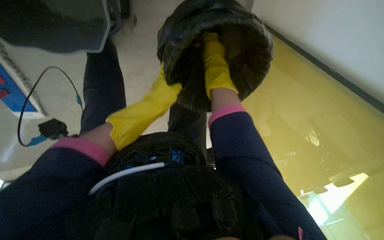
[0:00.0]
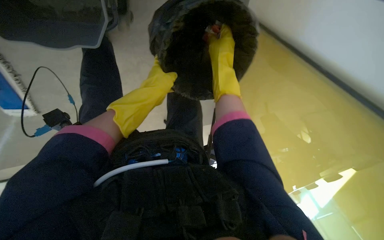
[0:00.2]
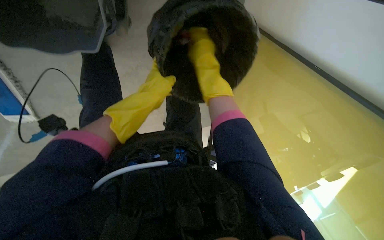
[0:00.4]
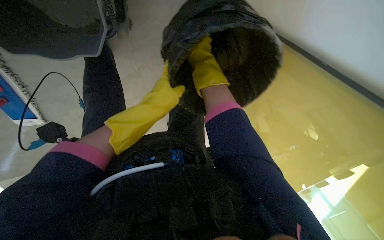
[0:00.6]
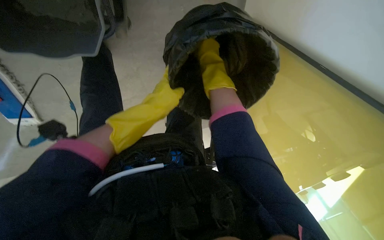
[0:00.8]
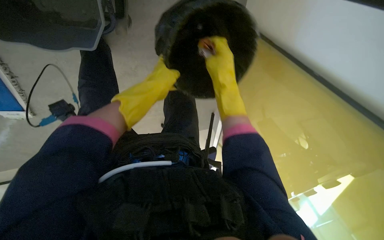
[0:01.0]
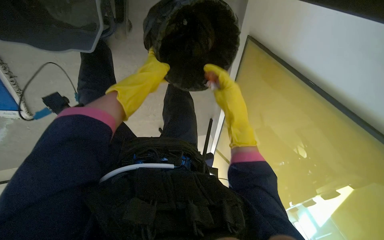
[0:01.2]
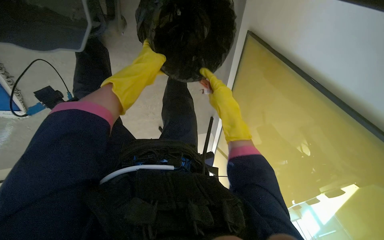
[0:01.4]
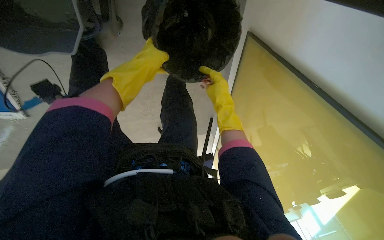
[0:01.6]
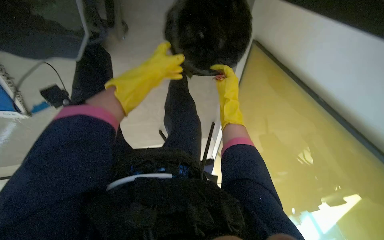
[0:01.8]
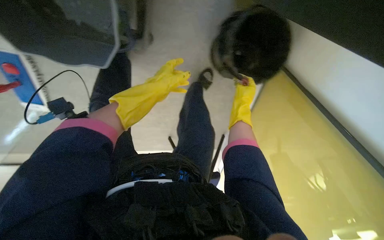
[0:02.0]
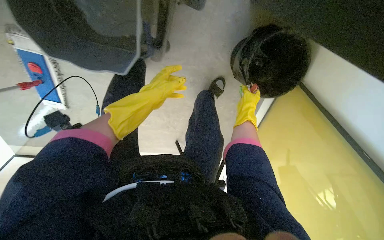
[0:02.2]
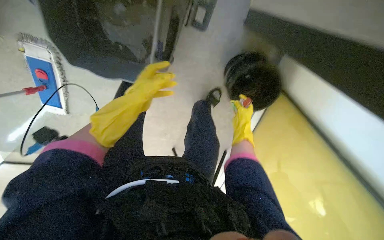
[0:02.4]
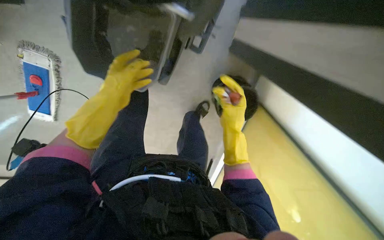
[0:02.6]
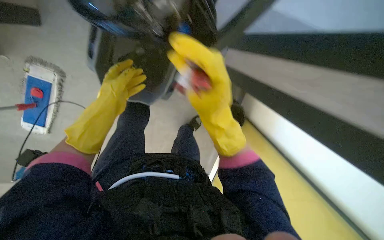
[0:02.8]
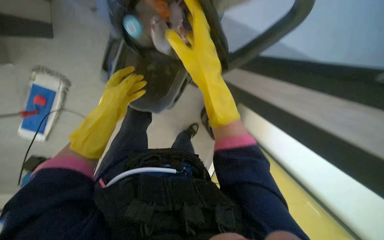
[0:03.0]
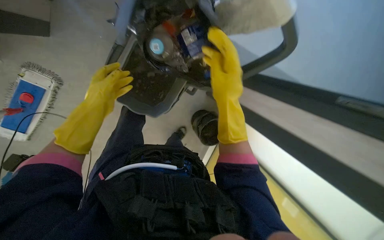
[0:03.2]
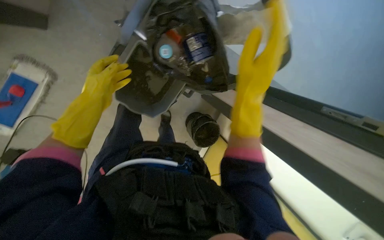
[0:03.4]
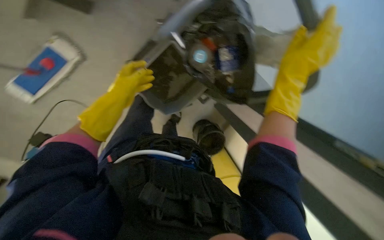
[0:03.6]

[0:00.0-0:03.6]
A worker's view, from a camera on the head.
Job: managing trash.
The whole recording: Collecting trash and relining bins. The worker collects trash from the floor and table, empties it into a bin, removes the full bag, and places a new liner in the bin.
0:00.0 to 0:01.8: The right hand swings up and down the picture, roughly 20 cm each way, with 2 reversals.
0:01.8 to 0:03.6: The view tips upward by about 25 degrees. Everything in view rotates some 25 degrees clockwise. The right hand heads nearer to the camera, covering about 30 cm. Meanwhile the left hand is displaced to the left by roughly 15 cm.

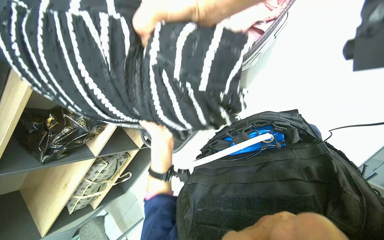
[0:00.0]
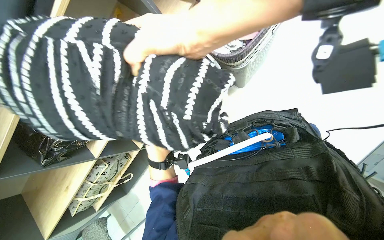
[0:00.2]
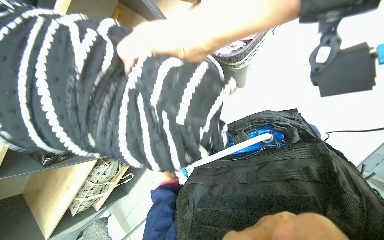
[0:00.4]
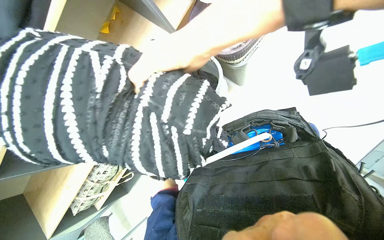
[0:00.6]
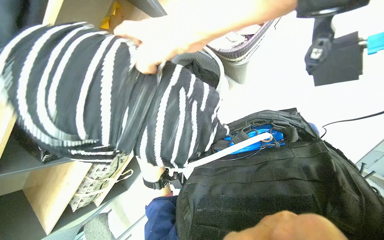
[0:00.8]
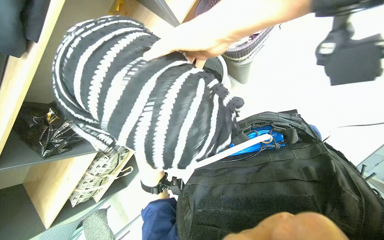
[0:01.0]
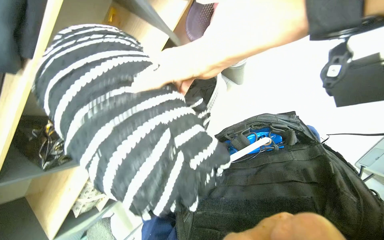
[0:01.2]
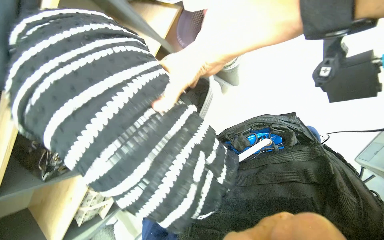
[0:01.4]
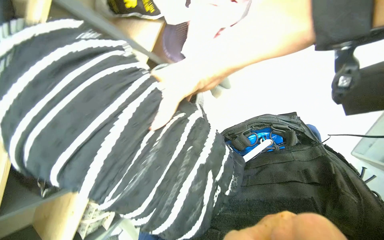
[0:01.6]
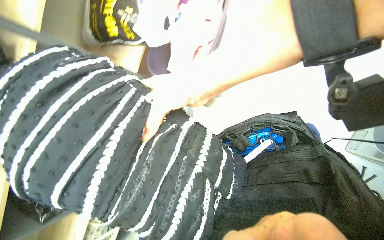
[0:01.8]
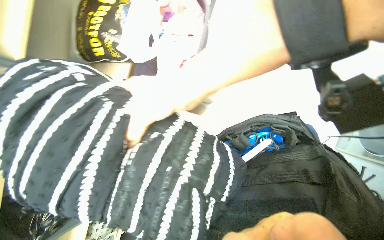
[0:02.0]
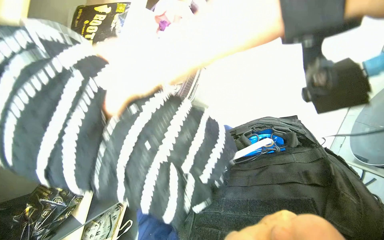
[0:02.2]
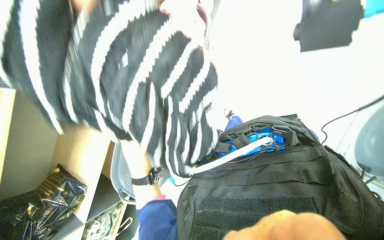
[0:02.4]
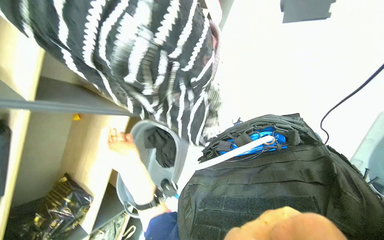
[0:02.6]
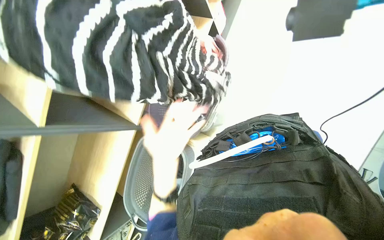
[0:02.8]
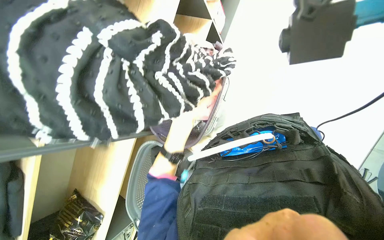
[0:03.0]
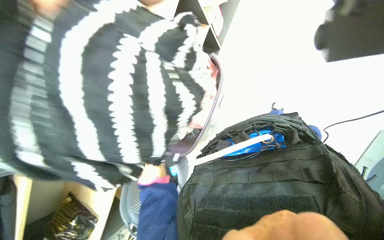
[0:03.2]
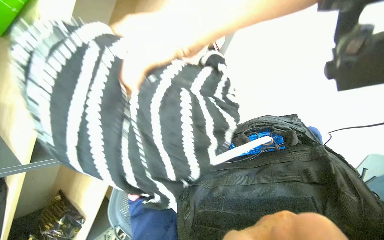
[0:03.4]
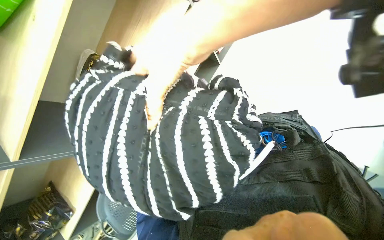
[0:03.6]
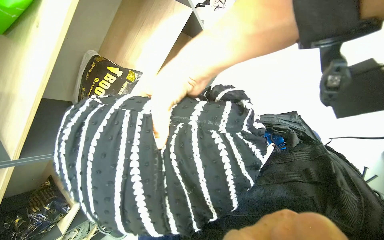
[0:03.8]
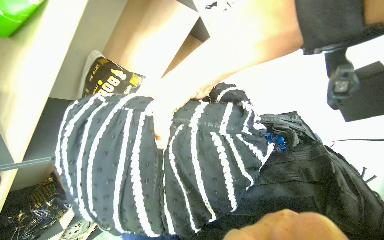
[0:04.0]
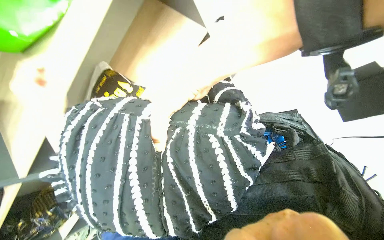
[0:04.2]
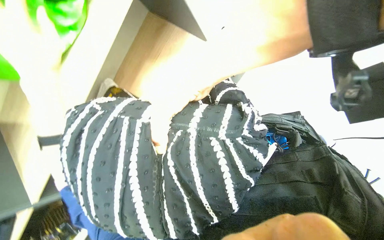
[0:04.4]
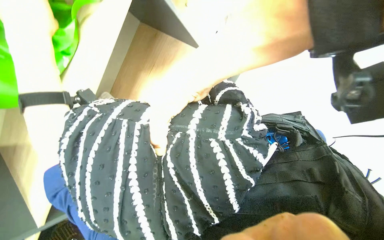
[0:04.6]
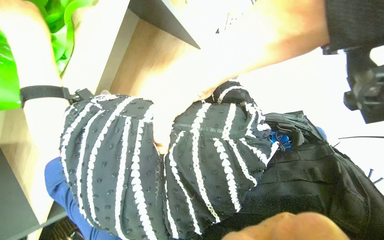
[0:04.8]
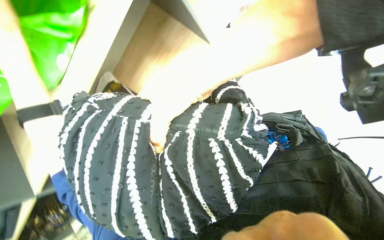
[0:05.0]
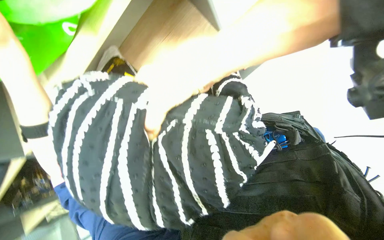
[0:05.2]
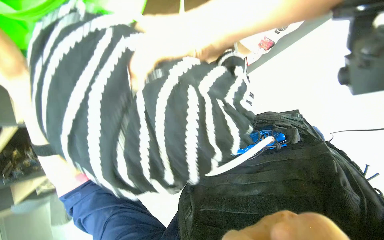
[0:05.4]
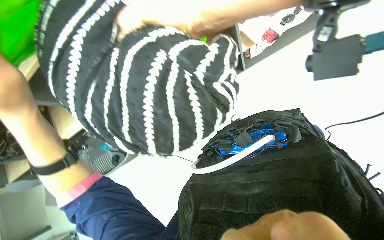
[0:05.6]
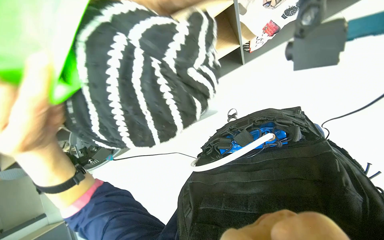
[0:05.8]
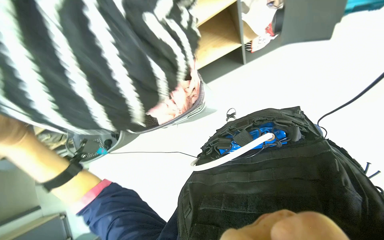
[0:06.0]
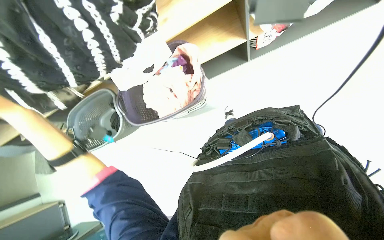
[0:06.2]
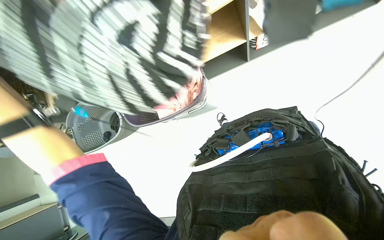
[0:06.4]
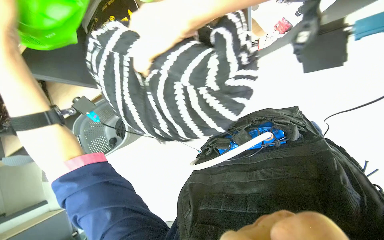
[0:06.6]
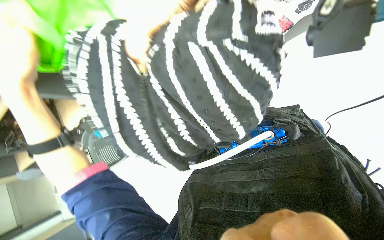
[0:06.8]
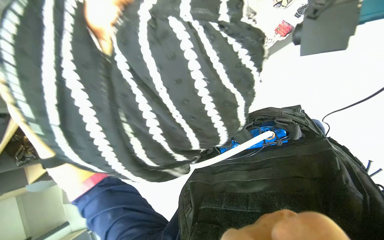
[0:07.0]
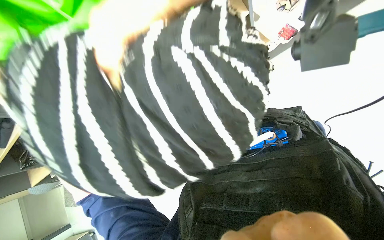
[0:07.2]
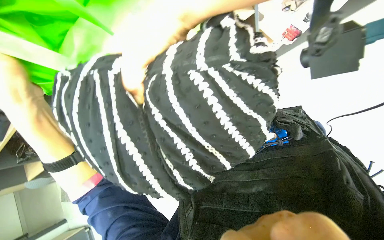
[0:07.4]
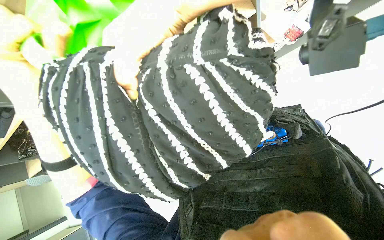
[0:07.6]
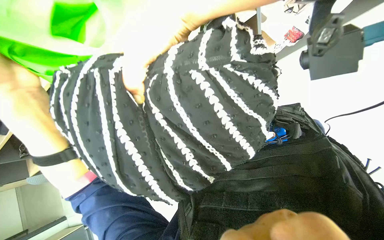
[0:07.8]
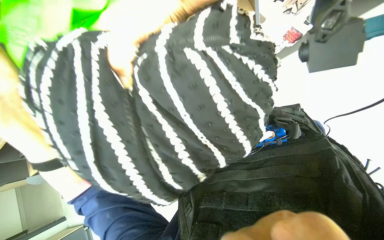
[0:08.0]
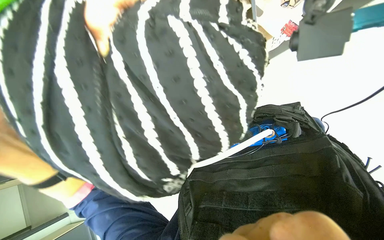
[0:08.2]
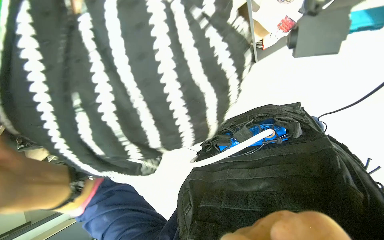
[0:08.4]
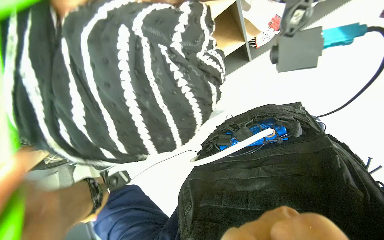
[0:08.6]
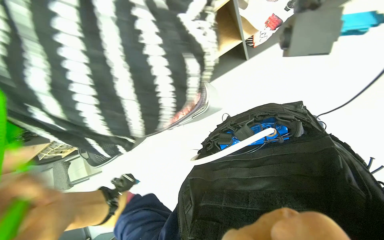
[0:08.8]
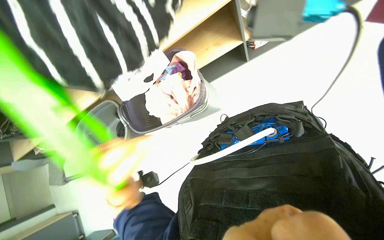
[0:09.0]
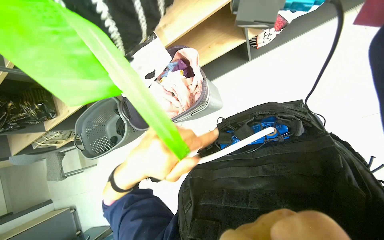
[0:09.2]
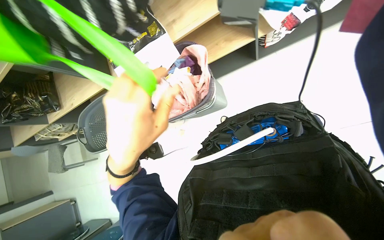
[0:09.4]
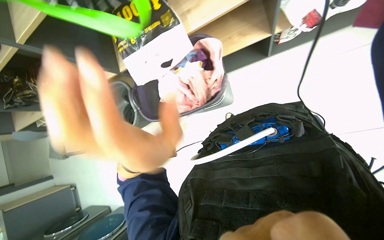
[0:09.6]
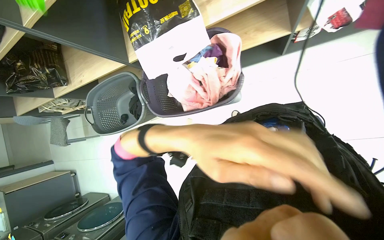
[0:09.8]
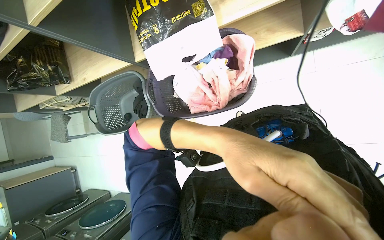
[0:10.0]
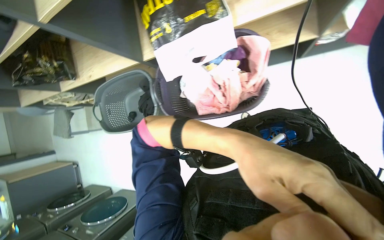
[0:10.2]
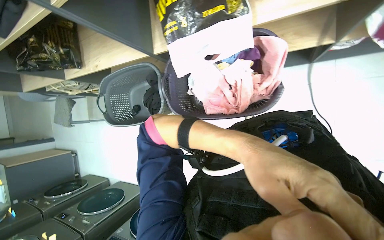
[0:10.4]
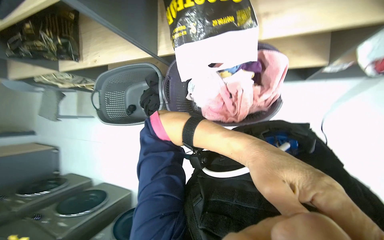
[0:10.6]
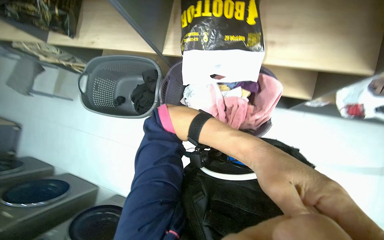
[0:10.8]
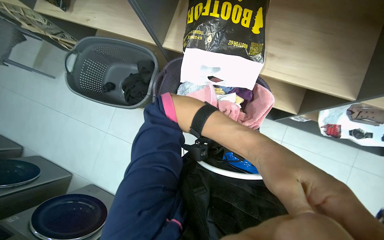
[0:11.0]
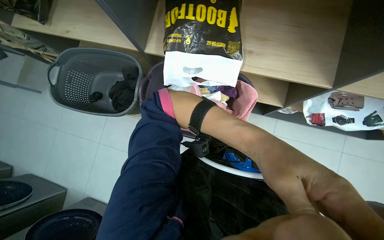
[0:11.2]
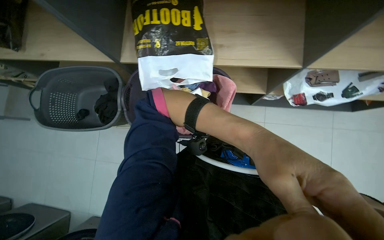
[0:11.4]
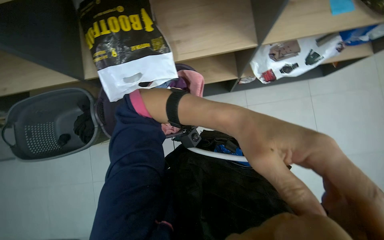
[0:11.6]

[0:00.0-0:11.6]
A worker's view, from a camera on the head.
Job: managing laundry.
The whole recording: Sorting clothes into baskets. The worker sorts clothes from one basket into another.
0:04.4 to 0:05.8: The wearer looks approximately 40 degrees further to the left.
0:10.2 to 0:11.6: The camera sweeps to the right, by roughly 20 degrees.

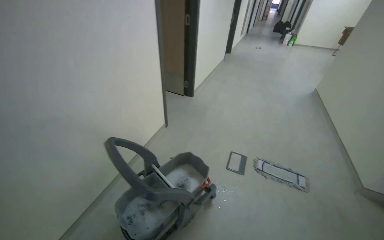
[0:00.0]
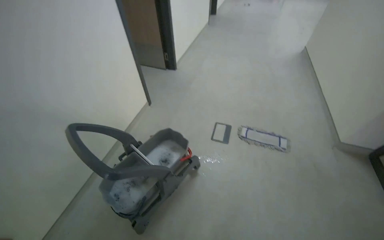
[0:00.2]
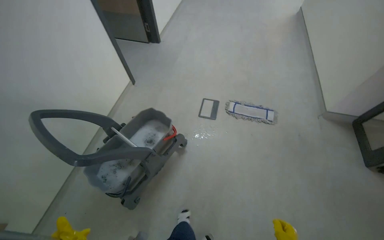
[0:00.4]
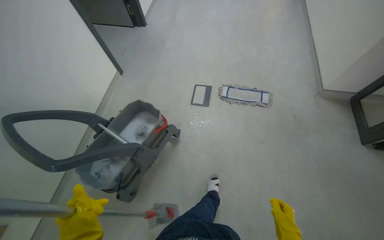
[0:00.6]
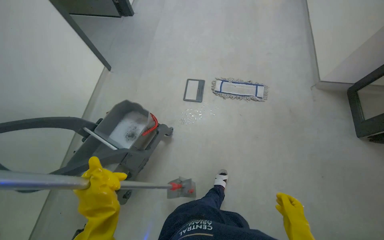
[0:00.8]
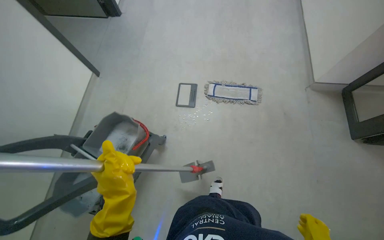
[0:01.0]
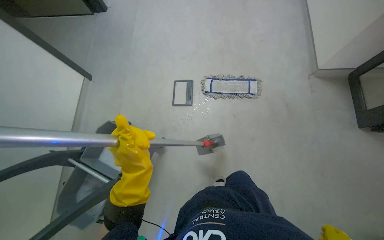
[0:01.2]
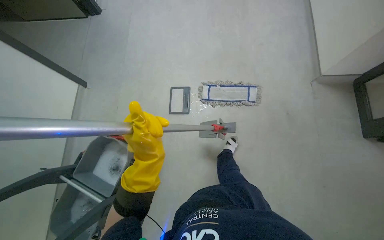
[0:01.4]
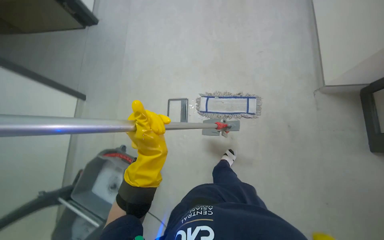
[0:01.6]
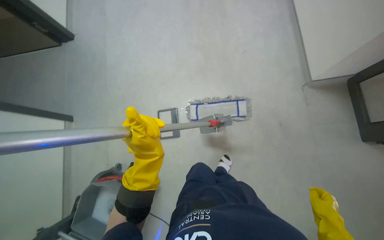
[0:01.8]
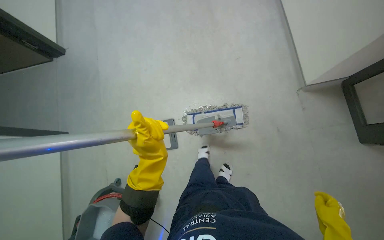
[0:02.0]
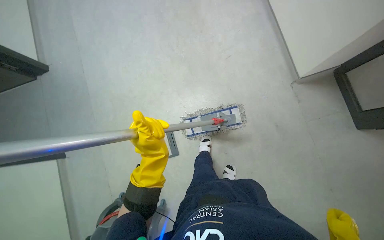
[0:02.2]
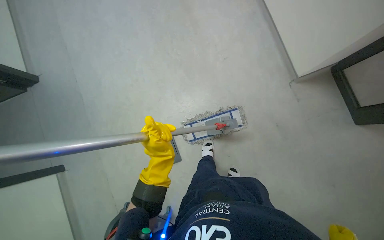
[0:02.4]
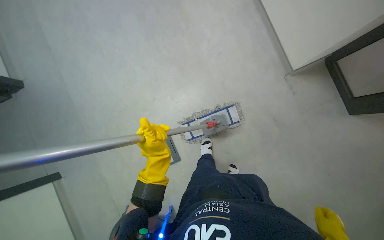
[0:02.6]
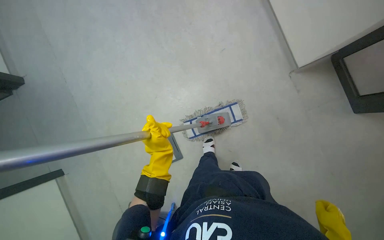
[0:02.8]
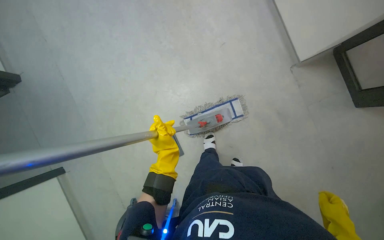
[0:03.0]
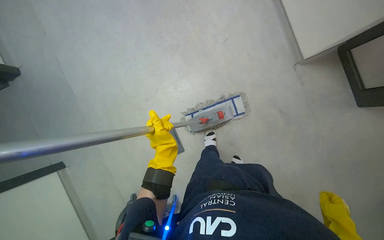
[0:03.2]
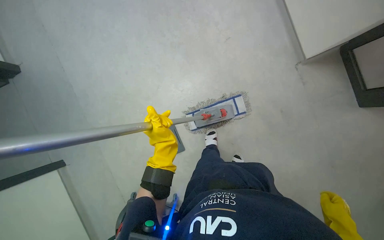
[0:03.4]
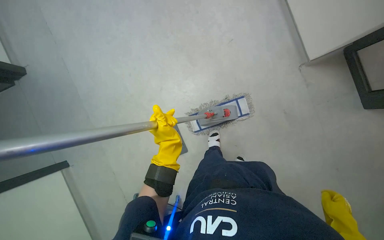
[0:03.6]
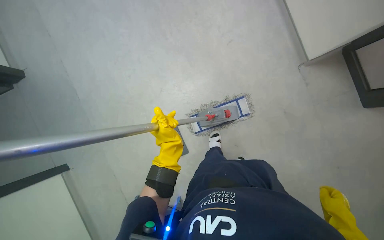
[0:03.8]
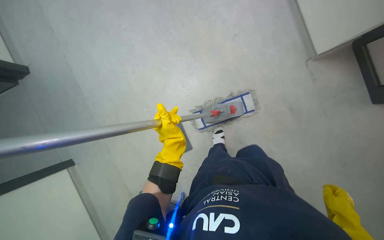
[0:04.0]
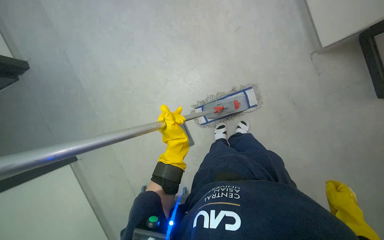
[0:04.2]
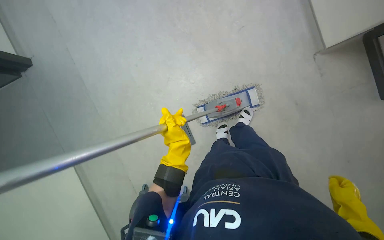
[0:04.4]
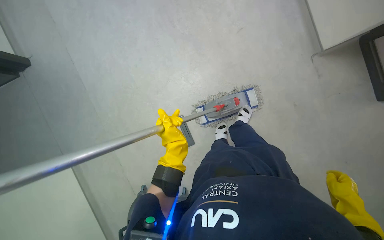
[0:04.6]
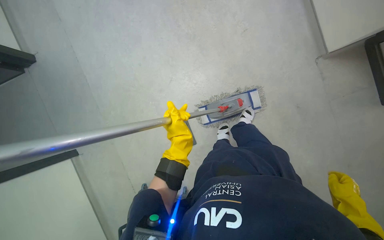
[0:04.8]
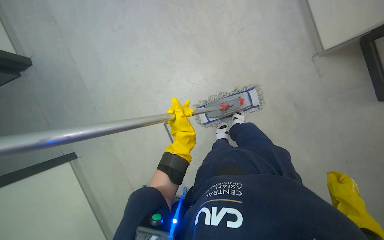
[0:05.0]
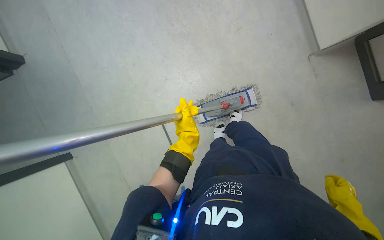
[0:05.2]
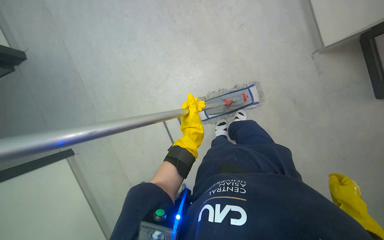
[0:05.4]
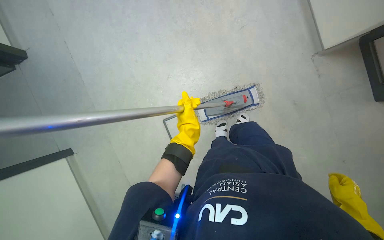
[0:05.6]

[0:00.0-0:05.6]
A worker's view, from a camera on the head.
Job: mopping floor.
The whole recording: Mopping hallway floor. The worker mops the hallway floor with a flat mop and bucket.
0:00.0 to 0:01.4: The camera is carried about 80 cm. The camera pitches downward, by some 35 degrees.
0:01.4 to 0:02.8: The left hand goes roughly 25 cm farther from the camera.
0:04.2 to 0:05.6: The hands are busy where they are.
